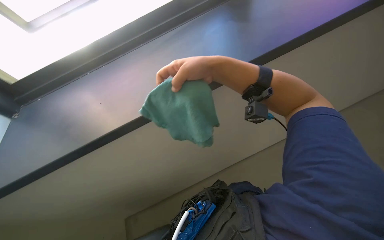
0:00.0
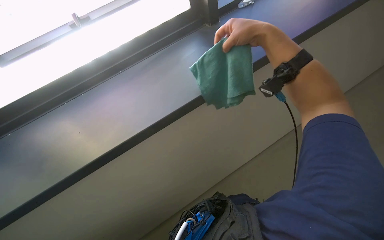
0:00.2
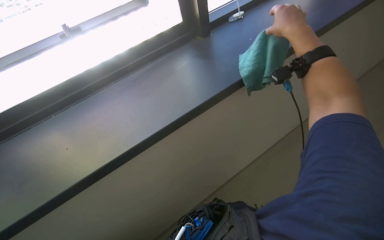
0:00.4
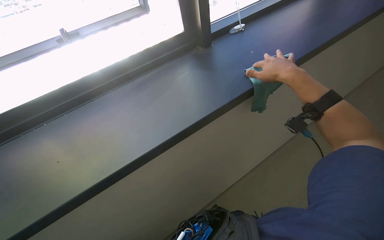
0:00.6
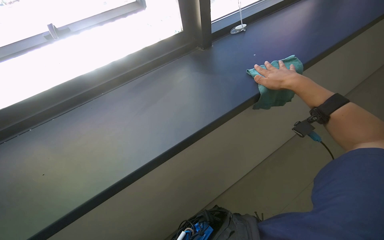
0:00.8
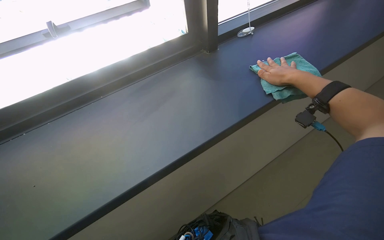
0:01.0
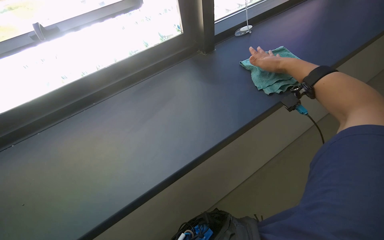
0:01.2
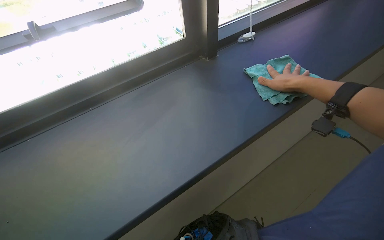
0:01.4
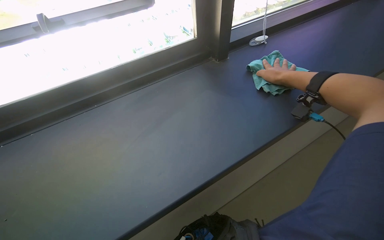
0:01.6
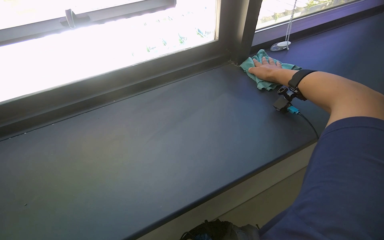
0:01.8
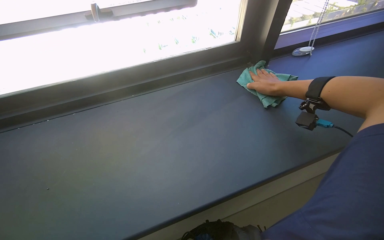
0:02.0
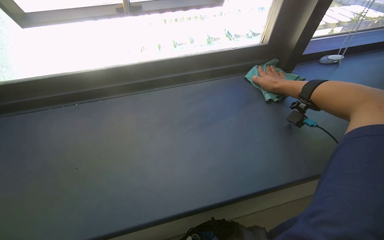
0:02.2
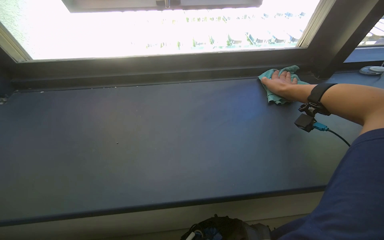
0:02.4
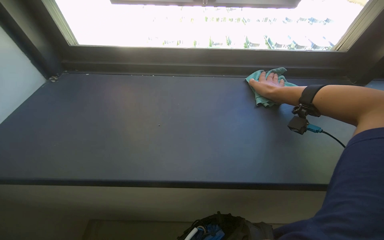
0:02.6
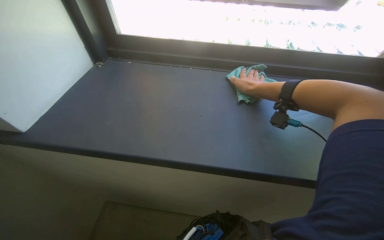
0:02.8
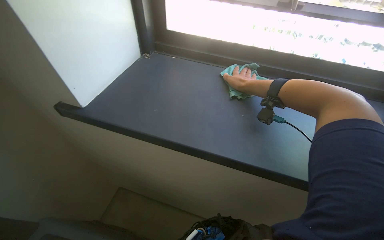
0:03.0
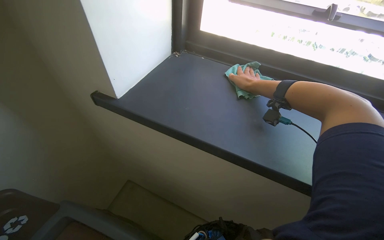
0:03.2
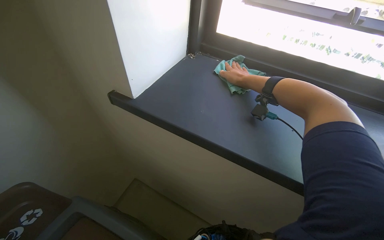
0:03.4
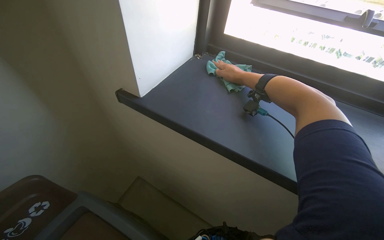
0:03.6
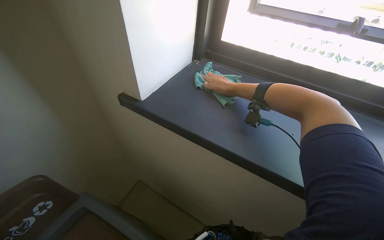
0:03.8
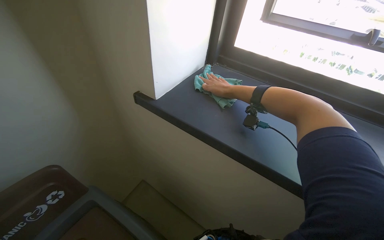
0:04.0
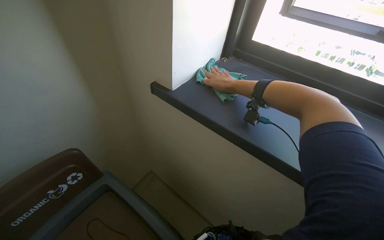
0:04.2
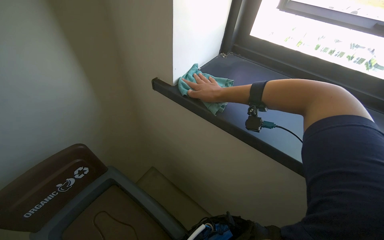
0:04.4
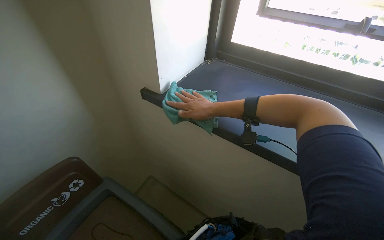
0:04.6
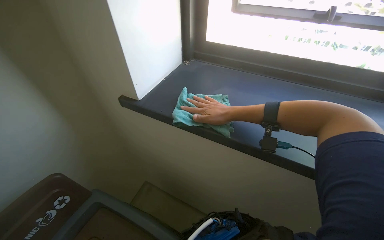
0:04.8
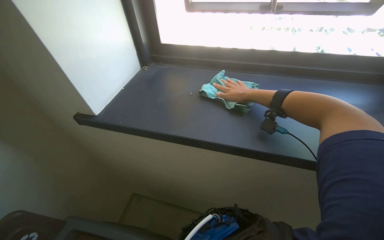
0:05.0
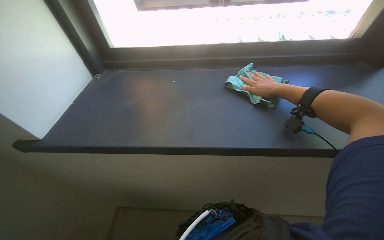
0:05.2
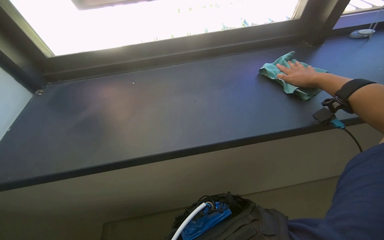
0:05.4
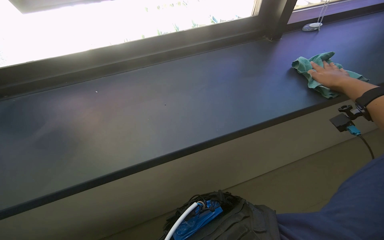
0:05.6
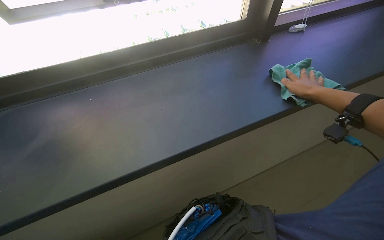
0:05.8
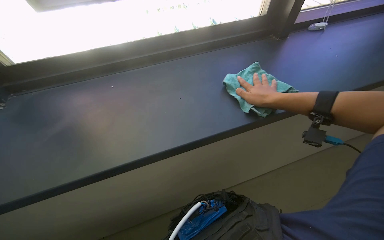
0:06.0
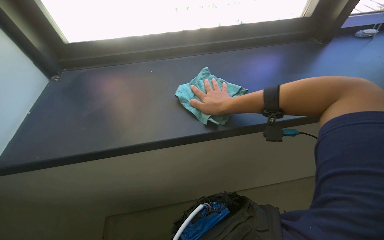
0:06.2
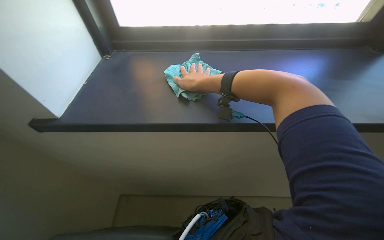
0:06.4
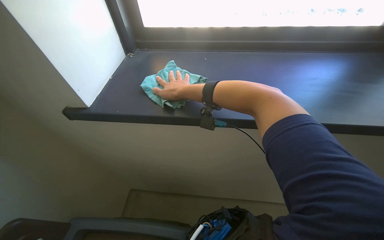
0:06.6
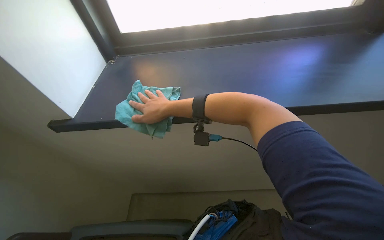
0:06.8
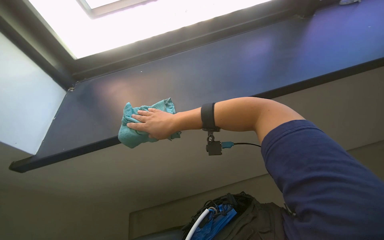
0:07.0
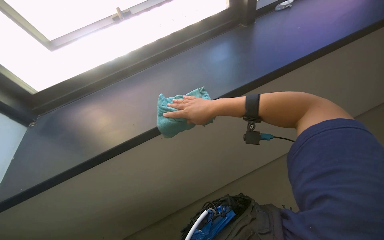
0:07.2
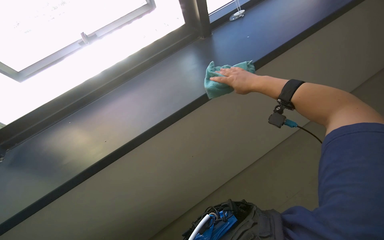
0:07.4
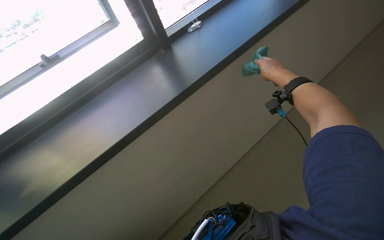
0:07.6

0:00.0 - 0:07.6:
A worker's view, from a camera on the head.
Job: cleaning windows.
The whole recording: Wiping window sill. The worker rinses and wrings a cleaning cloth, then wipes the window sill.
0:00.0 - 0:01.6: The right hand goes some 25 cm to the right and farther from the camera.
0:01.6 - 0:03.0: The wearer looks roughly 45 degrees further to the left. The right hand shifts roughly 30 cm to the left.
0:03.0 - 0:04.6: The wearer moves roughly 40 cm. The wearer's head swings about 20 degrees to the left.
0:04.6 - 0:06.0: The wearer looks about 40 degrees further to the right.
0:06.0 - 0:07.6: The head rotates some 30 degrees to the right. The right hand goes to the left and returns, about 15 cm each way.

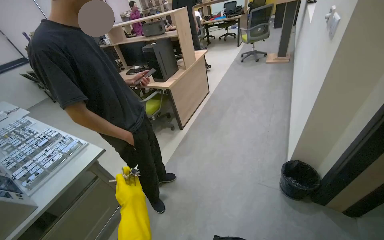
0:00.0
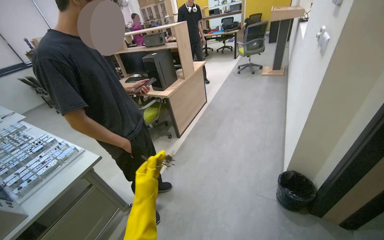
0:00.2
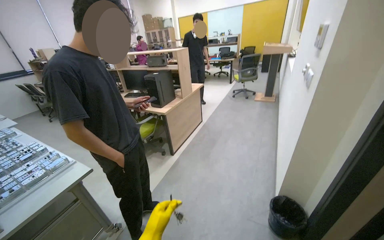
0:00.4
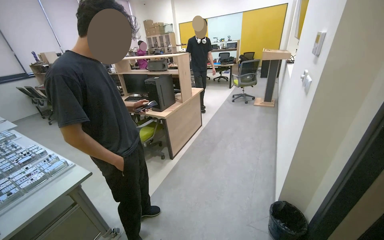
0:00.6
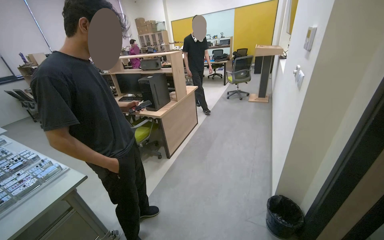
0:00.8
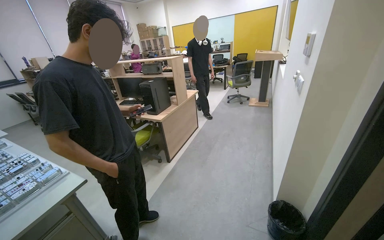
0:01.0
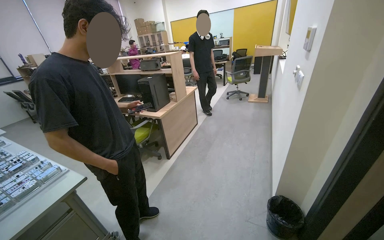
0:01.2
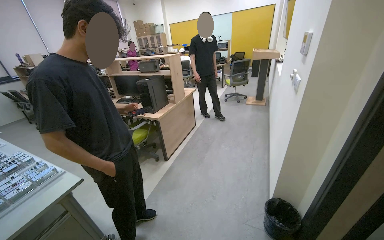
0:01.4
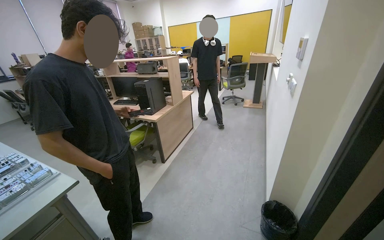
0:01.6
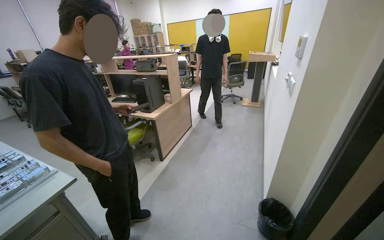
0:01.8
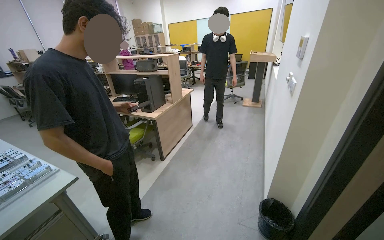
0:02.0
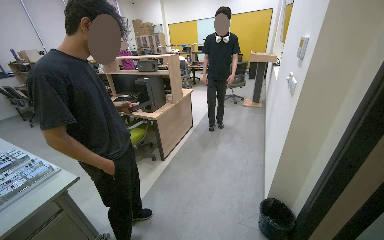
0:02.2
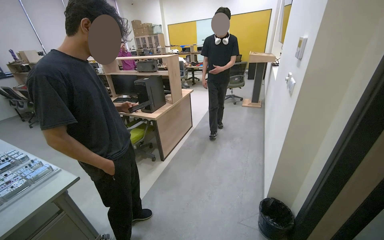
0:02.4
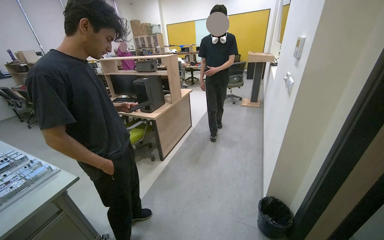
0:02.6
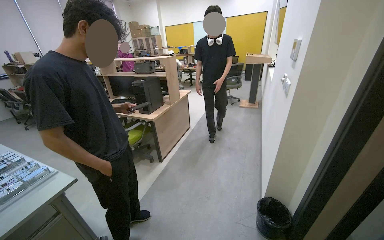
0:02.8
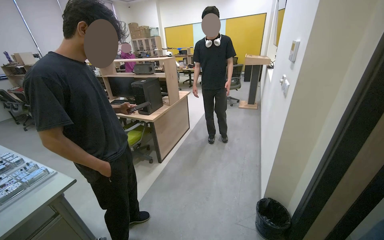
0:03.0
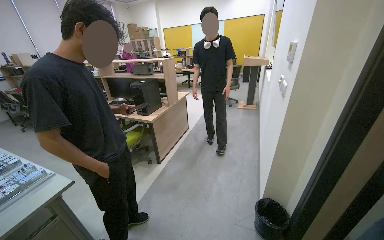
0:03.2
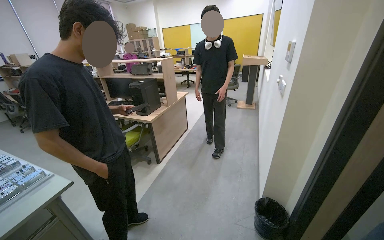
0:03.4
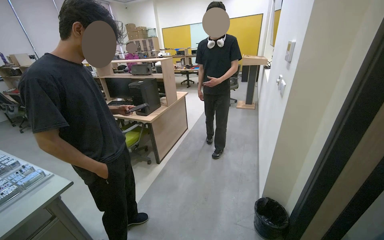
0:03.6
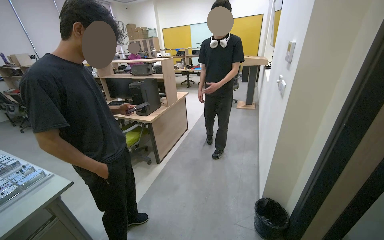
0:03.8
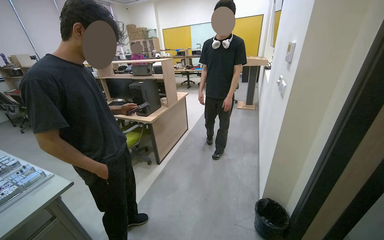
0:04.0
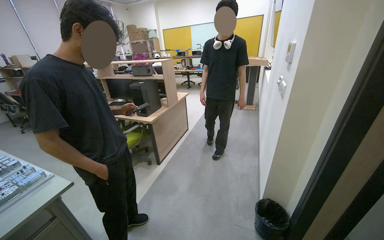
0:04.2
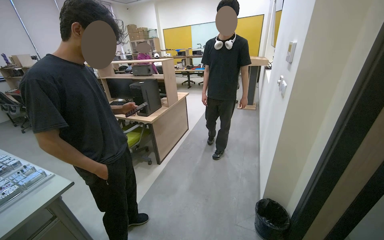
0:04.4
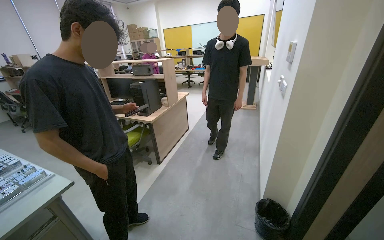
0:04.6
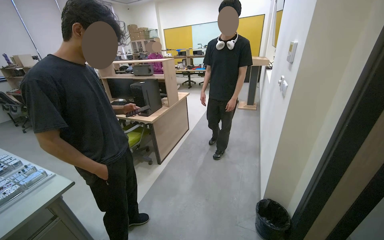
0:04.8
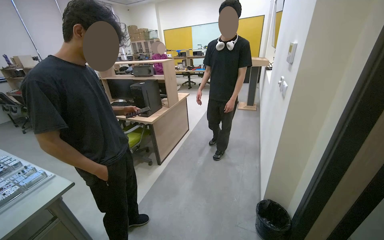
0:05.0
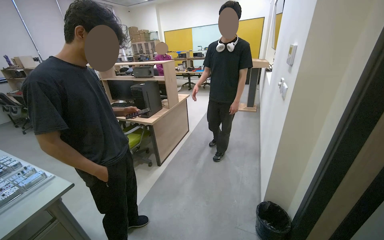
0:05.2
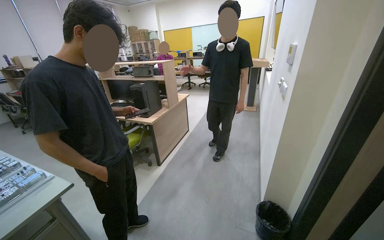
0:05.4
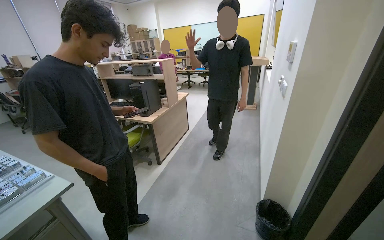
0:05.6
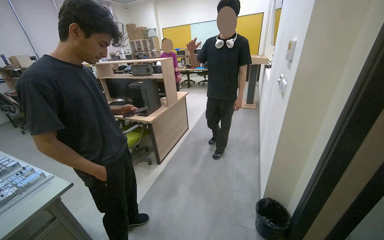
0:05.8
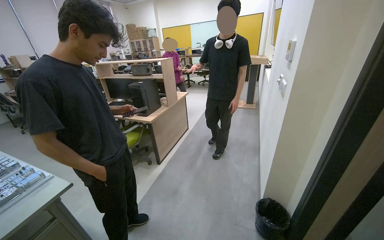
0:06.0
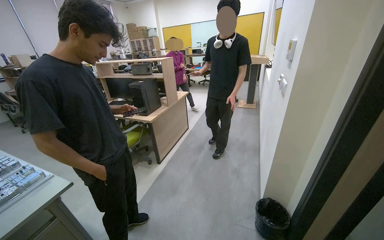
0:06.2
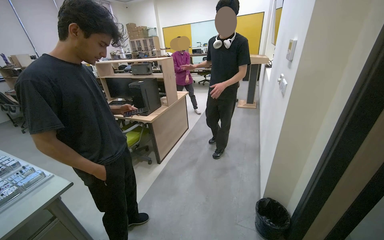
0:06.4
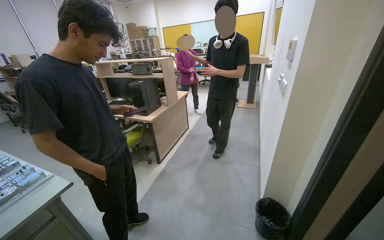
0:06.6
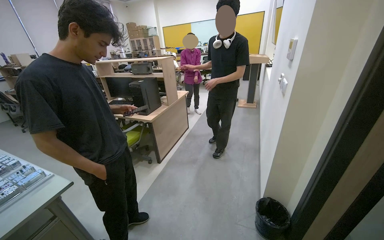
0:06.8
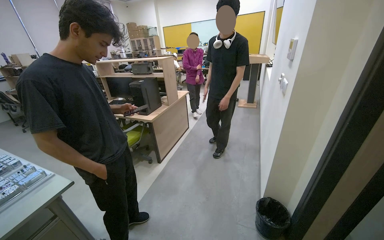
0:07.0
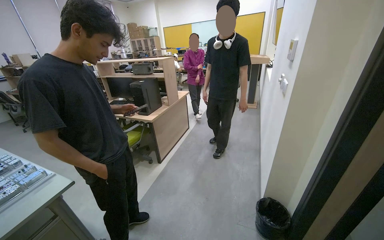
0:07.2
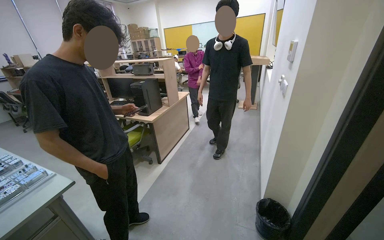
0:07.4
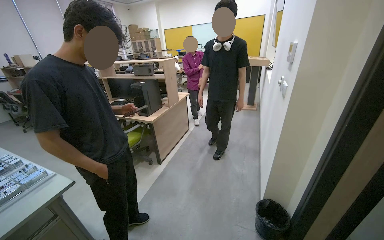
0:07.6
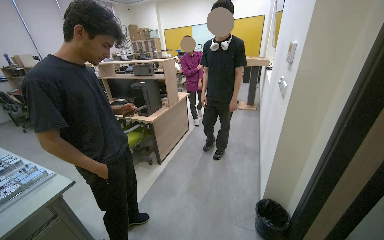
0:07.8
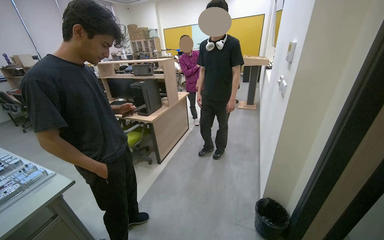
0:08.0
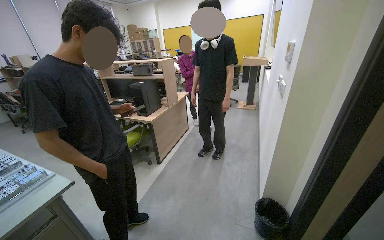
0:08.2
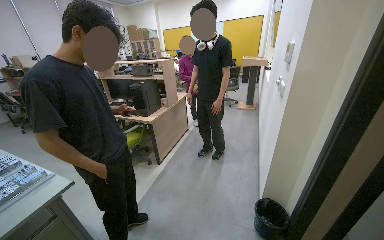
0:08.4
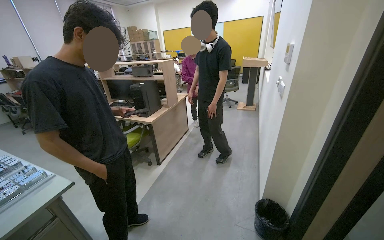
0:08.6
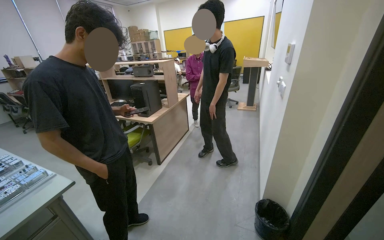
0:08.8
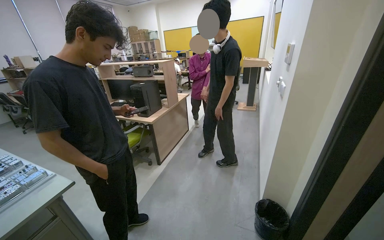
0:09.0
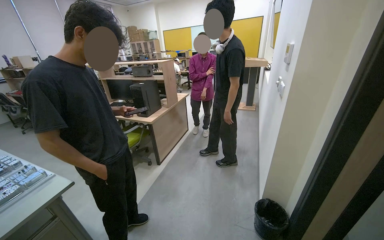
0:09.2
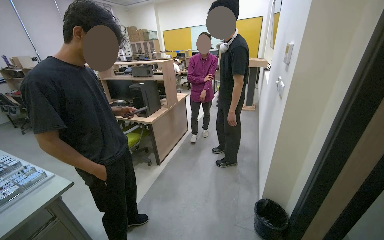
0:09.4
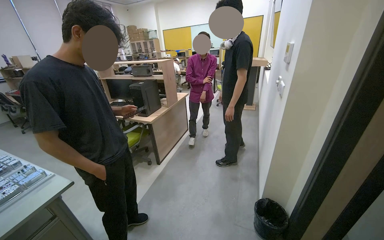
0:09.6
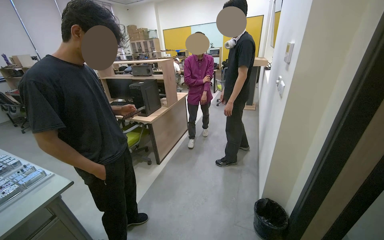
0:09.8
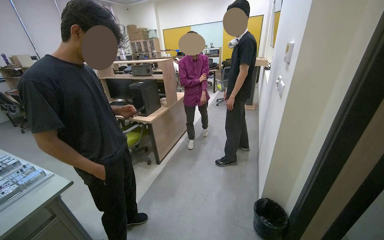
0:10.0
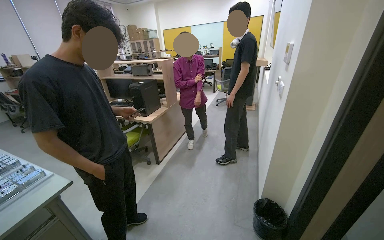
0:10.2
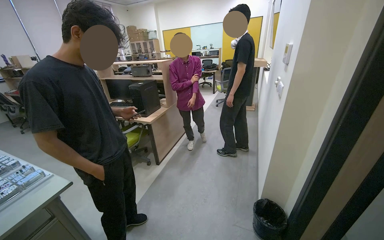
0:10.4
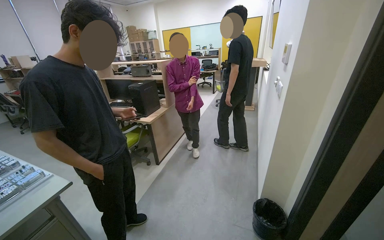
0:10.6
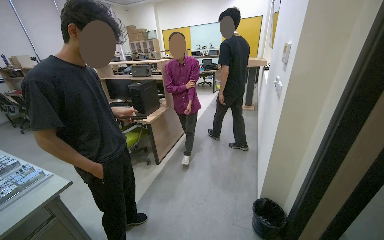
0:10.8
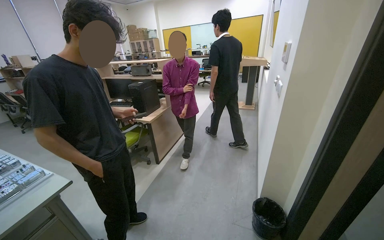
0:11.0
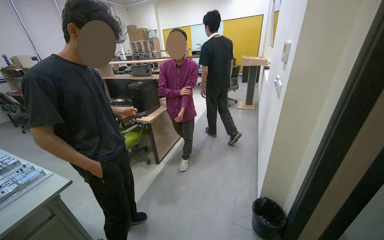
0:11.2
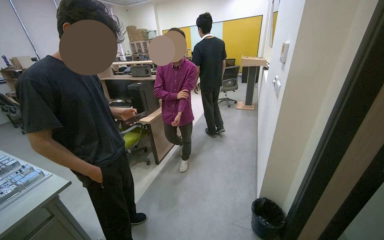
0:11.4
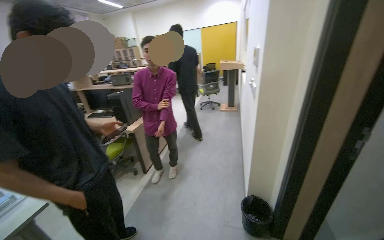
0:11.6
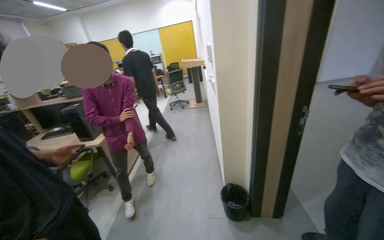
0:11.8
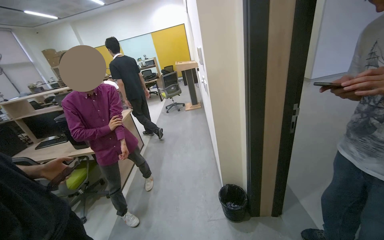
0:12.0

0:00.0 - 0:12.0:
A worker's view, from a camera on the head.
Job: managing trash.
The whole recording: Emptying trash cans and replacing bags. The worker empties trash from cans, replaces the bags, and places the full bags into a larger bin.
0:00.0 - 0:01.6: The camera pitches upward, by roughly 15 degrees.
0:10.4 - 0:12.0: The head rotates about 25 degrees to the right.
